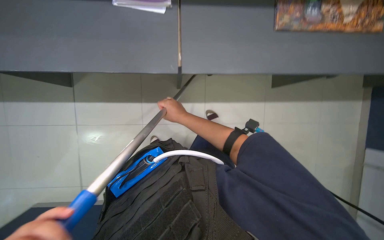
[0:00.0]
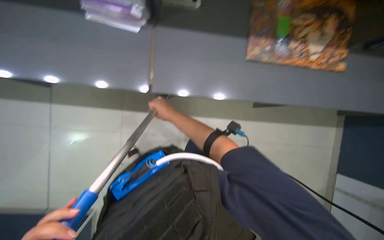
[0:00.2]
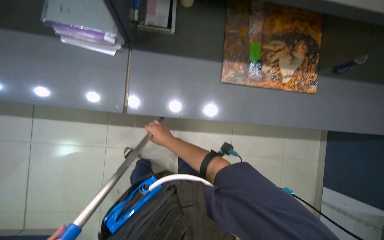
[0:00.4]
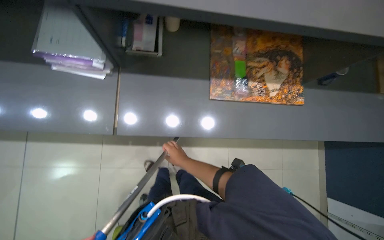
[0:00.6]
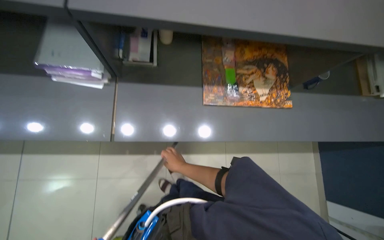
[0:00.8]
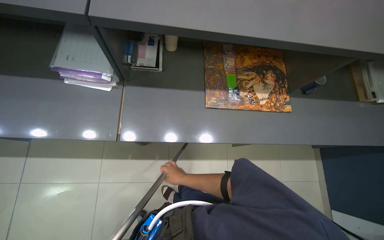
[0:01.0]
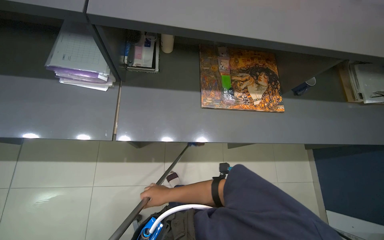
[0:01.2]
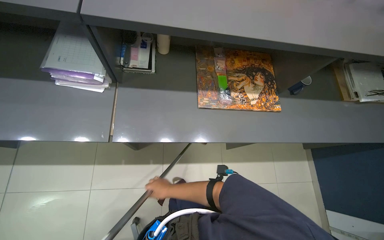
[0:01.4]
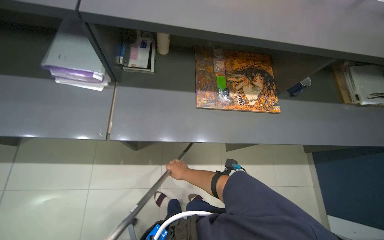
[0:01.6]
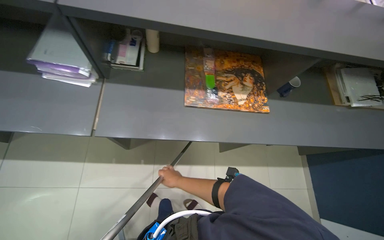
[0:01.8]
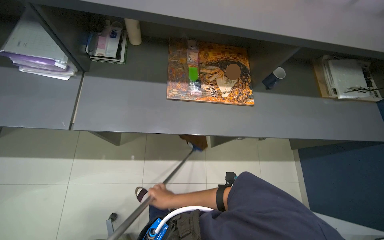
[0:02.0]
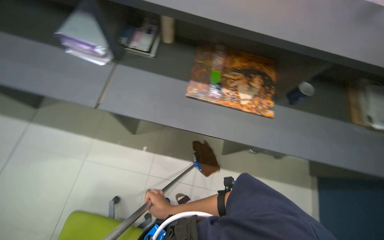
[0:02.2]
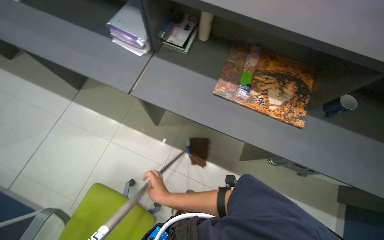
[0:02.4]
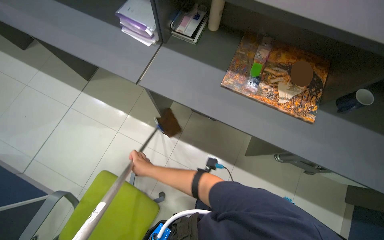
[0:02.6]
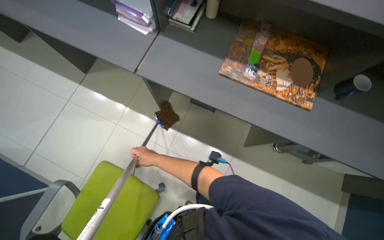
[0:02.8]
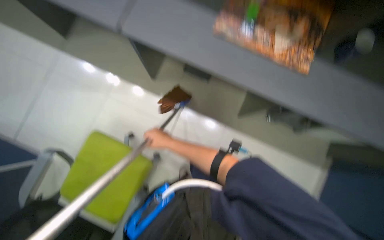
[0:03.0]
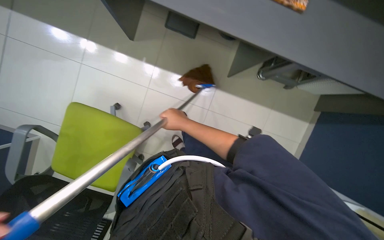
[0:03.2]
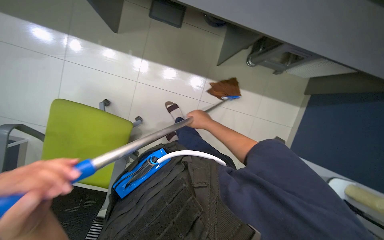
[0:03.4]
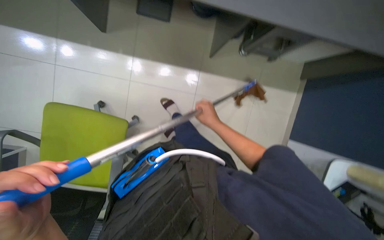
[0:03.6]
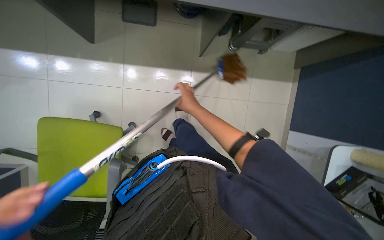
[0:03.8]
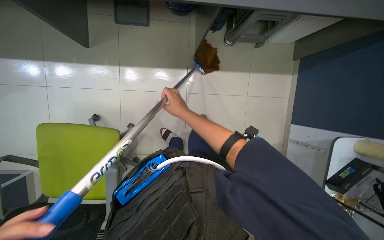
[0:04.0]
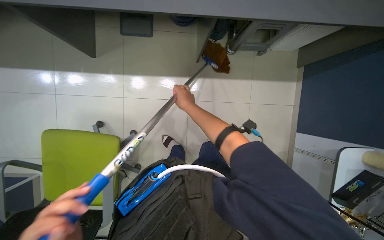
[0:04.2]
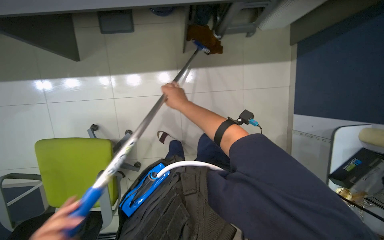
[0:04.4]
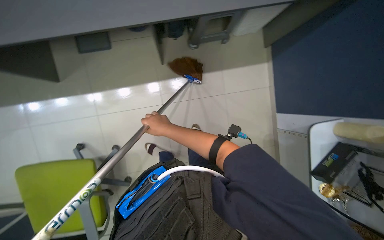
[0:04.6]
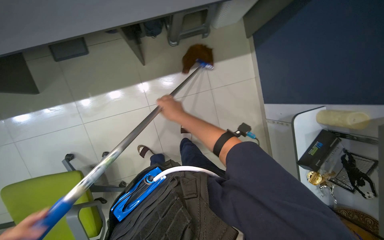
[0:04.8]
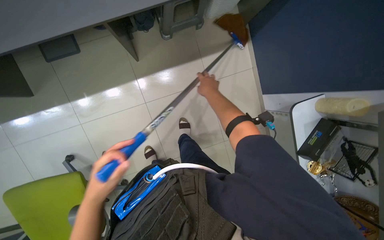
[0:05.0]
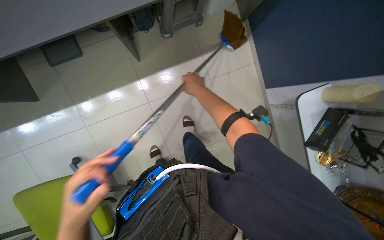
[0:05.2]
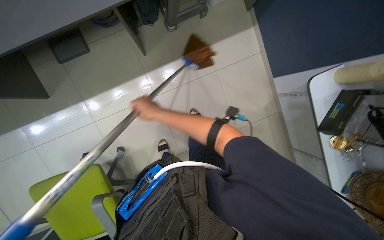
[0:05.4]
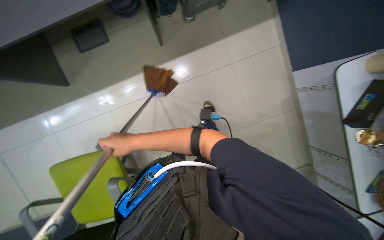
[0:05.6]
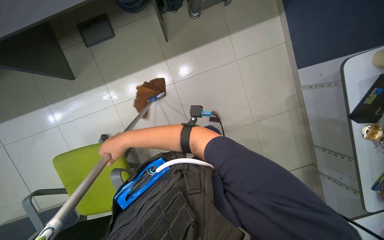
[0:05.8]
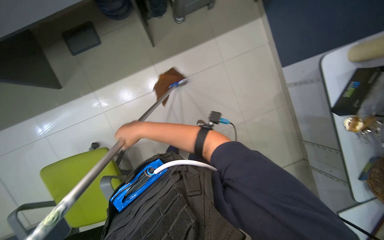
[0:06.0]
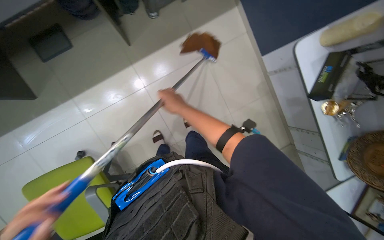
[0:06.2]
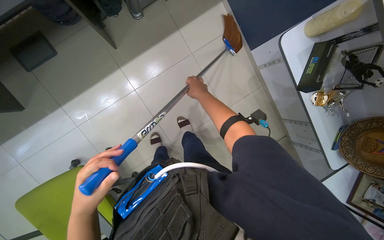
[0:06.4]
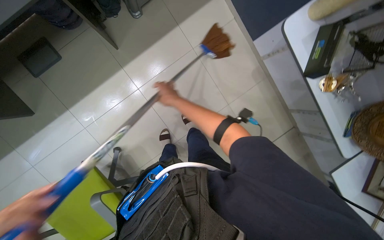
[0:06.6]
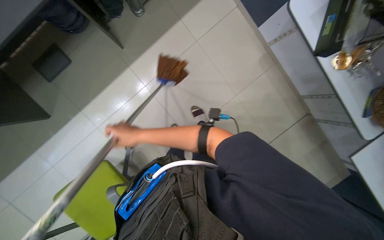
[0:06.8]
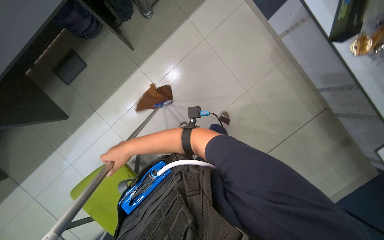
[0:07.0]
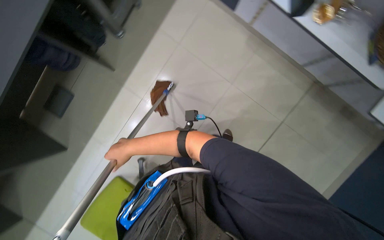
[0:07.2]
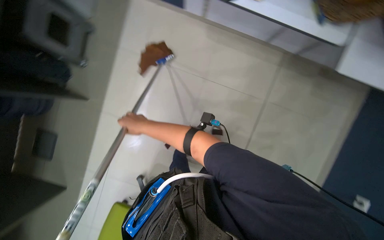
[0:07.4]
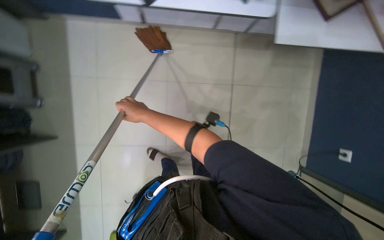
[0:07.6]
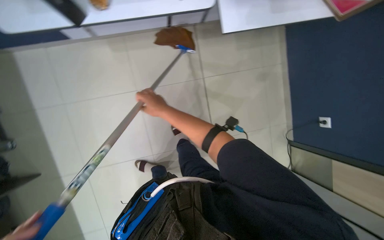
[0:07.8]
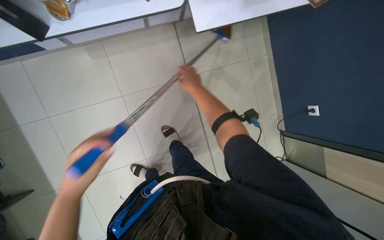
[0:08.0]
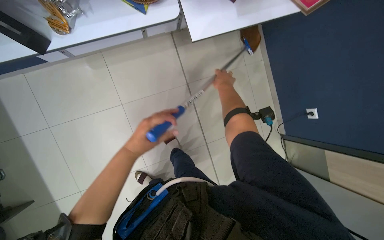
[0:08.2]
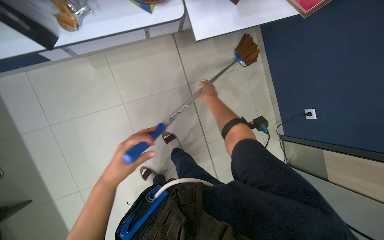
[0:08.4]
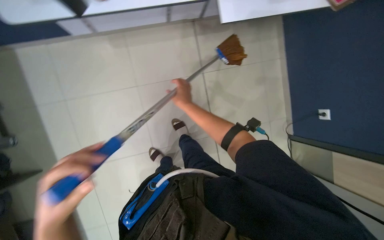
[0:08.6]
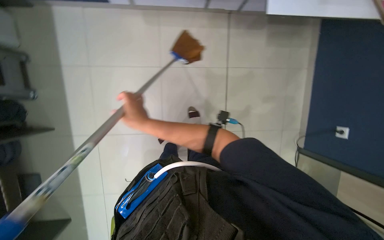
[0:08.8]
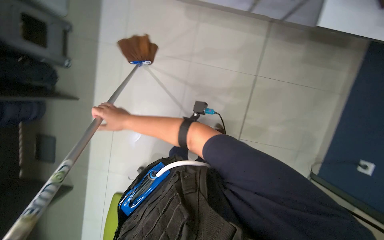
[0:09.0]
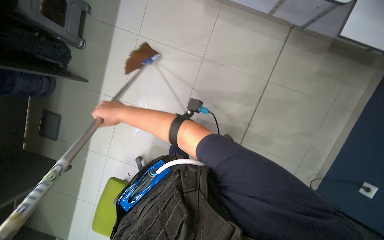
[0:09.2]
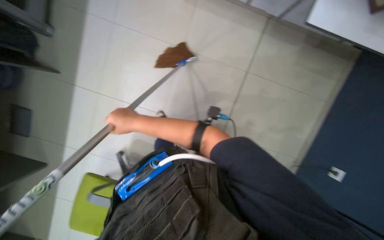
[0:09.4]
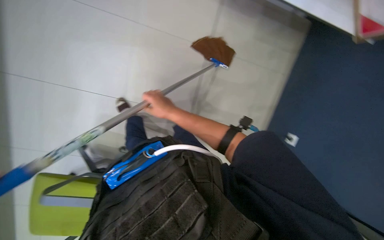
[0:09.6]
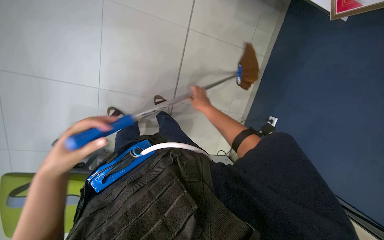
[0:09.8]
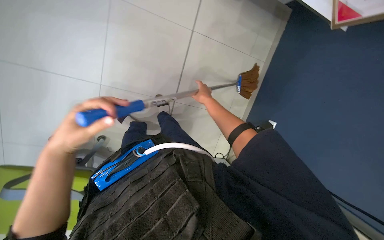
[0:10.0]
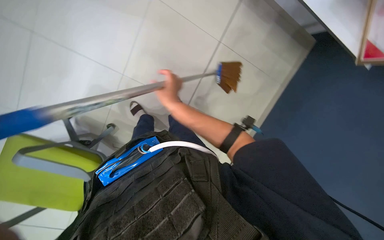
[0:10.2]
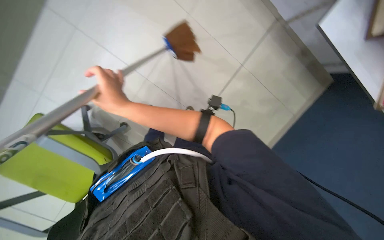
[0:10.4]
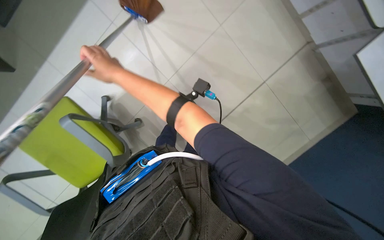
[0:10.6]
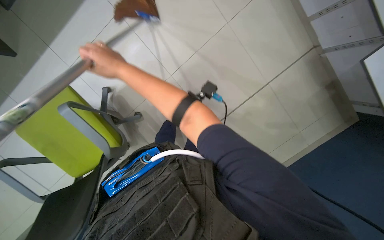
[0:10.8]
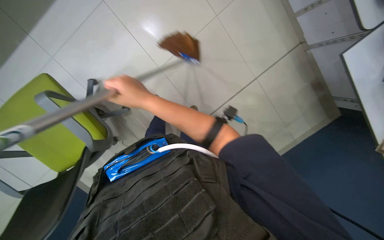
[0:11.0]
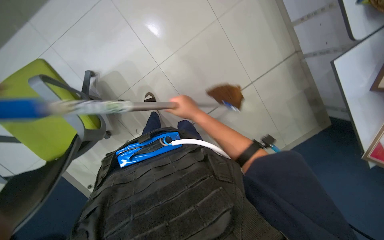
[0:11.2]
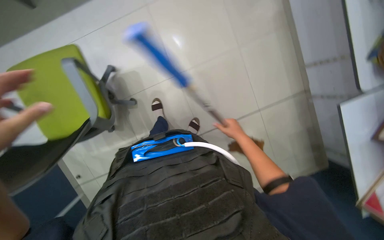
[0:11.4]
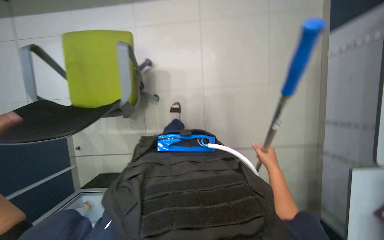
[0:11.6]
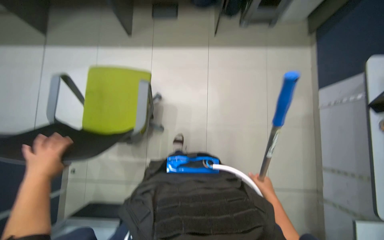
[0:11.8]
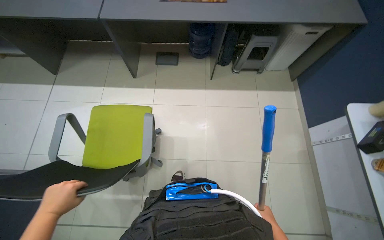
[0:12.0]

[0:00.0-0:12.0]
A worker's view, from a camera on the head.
Job: mopping floor.
The whole recording: Mopping office floor. The worker mops the office floor, moving chairs and wringing the mop as part of the cleaning process.
0:00.0 to 0:01.6: The wearer looks approximately 25 degrees further upward.
0:01.6 to 0:03.0: The wearer looks about 25 degrees further to the left. The right hand is displaced nearer to the camera by roughly 15 cm.
0:03.0 to 0:04.4: The view tips downward by approximately 20 degrees. Everything in view rotates some 30 degrees counterclockwise.
0:04.4 to 0:06.0: The right hand is displaced down the picture by about 20 cm.
0:06.0 to 0:07.6: Everything in view rotates some 55 degrees counterclockwise.
0:09.0 to 0:10.4: The right hand goes some 10 cm nearer to the camera, and moves about 40 cm to the right and comes back.
0:10.4 to 0:12.0: The wearer looks approximately 40 degrees further upward. The scene turns about 55 degrees clockwise in the picture.

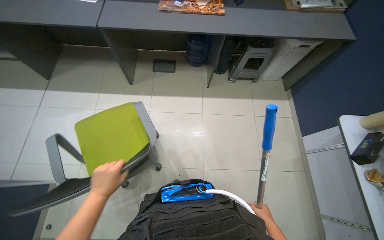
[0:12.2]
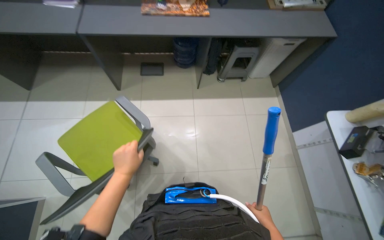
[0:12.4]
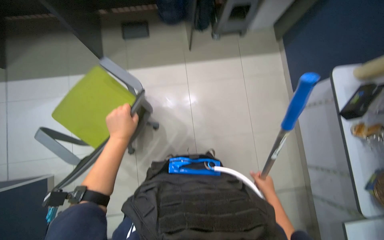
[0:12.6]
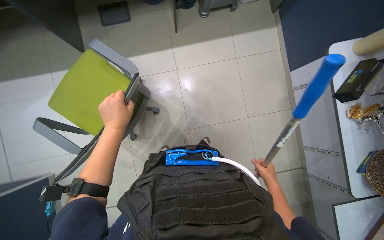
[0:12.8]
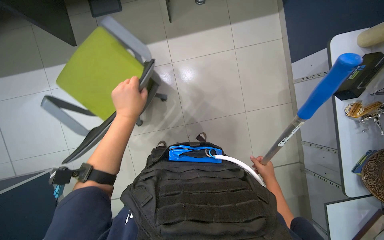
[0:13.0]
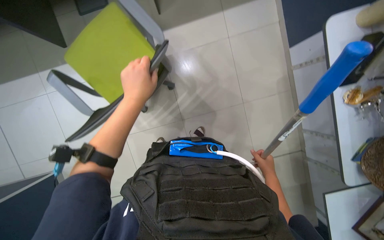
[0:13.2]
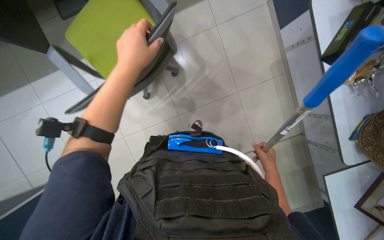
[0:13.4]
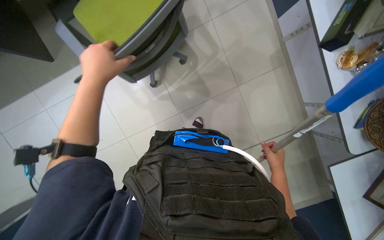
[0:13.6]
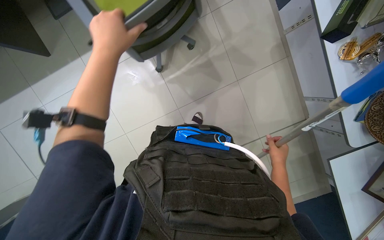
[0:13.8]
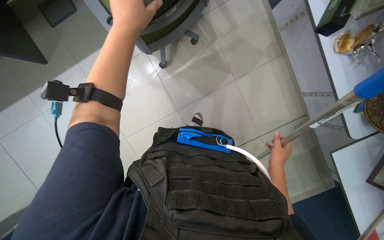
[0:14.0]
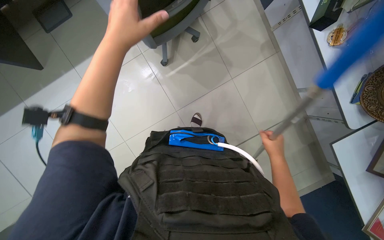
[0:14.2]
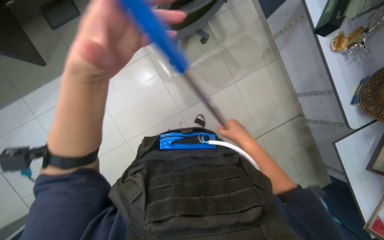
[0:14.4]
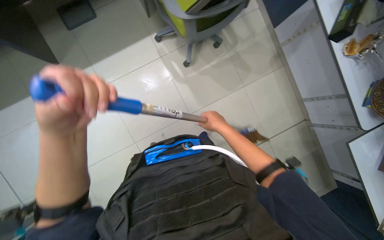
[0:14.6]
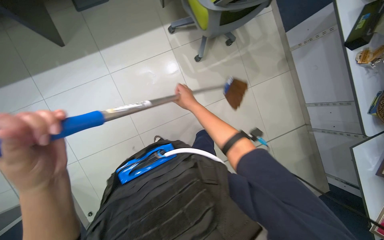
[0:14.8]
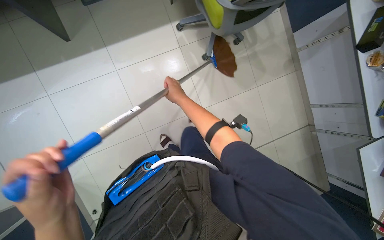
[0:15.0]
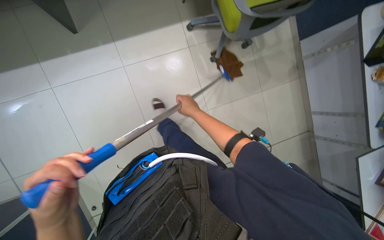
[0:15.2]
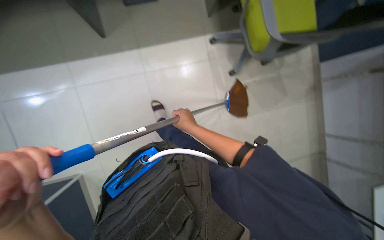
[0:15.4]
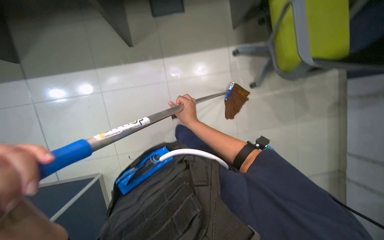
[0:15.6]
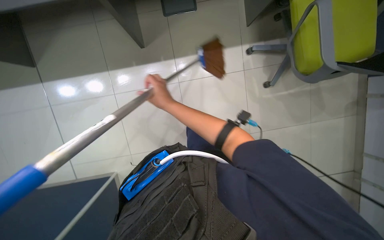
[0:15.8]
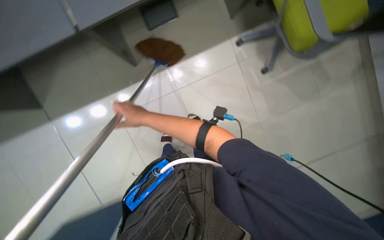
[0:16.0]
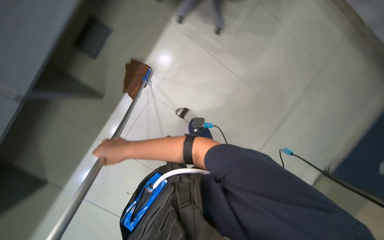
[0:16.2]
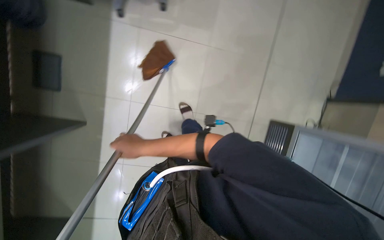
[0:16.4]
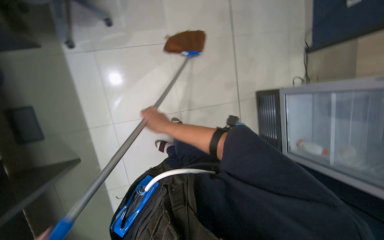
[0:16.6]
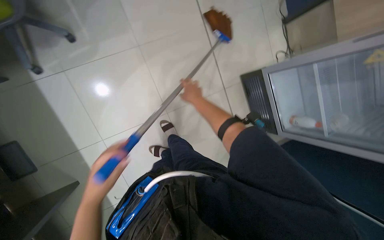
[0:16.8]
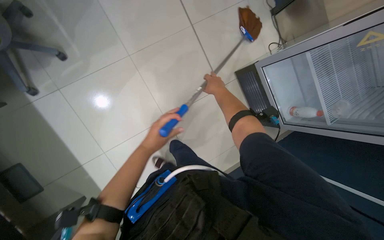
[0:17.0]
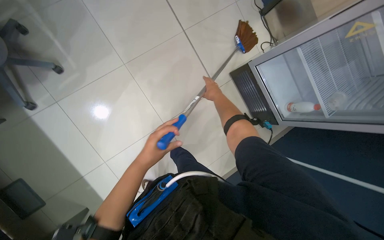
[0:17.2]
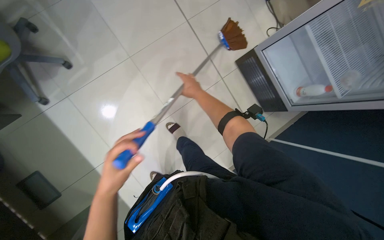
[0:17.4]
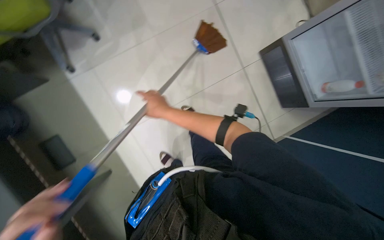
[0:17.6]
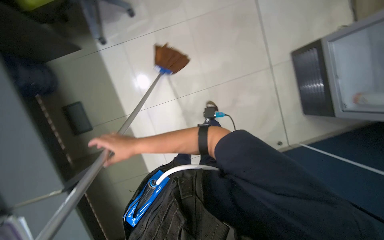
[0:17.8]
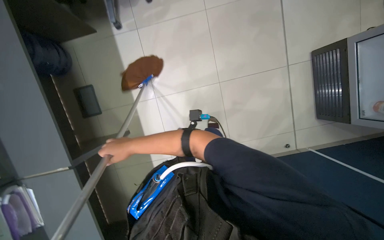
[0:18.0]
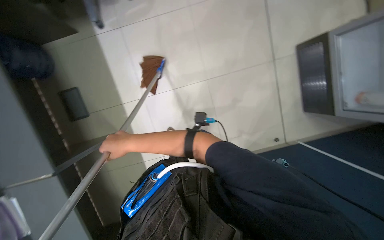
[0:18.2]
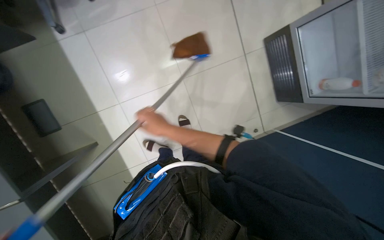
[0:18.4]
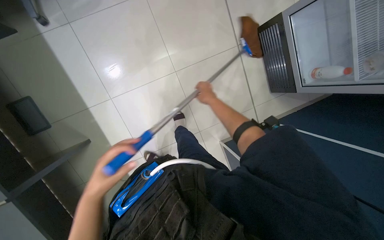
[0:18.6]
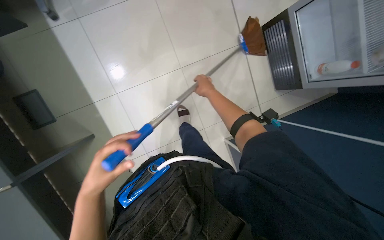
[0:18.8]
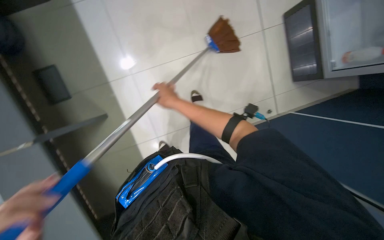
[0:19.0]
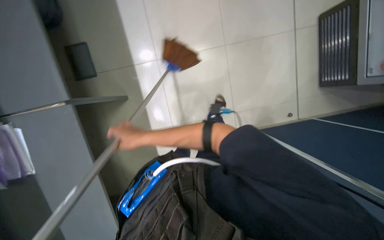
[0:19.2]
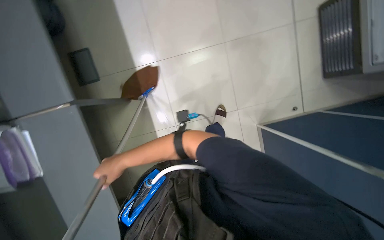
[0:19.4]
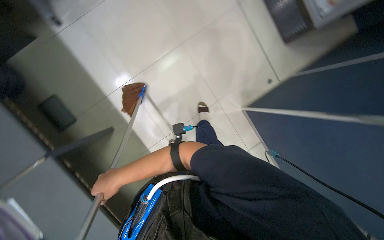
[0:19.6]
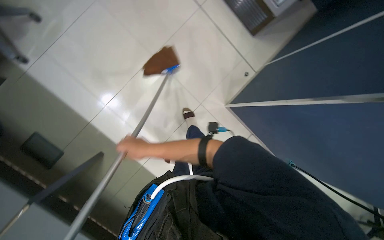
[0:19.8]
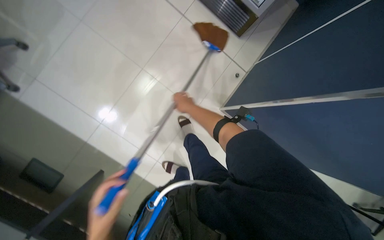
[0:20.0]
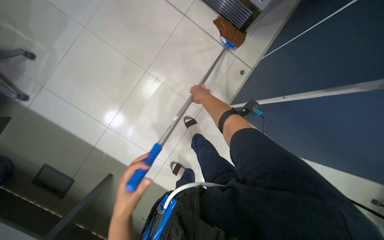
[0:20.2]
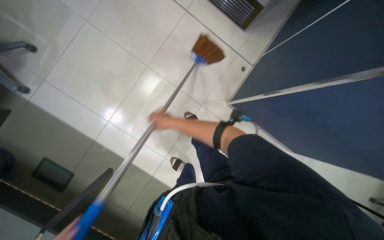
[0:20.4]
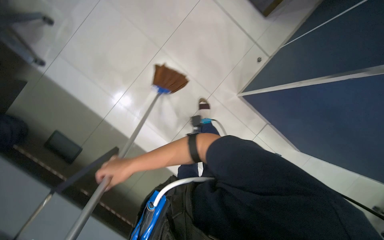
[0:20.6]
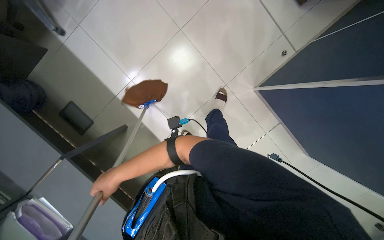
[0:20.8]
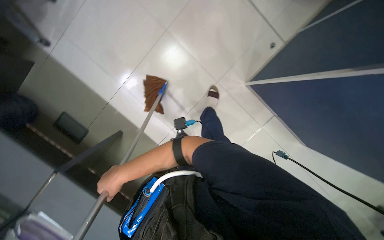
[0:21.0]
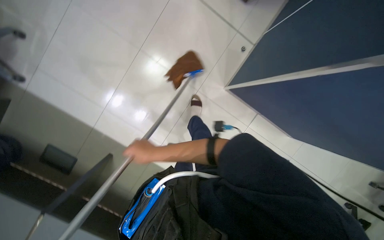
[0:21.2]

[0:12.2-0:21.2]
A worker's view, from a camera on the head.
Job: mopping floor.
The whole recording: Mopping office floor. The worker mops the office floor, moving chairs and wringing the mop as part of the cleaning process.
0:12.2 to 0:13.8: The wearer looks approximately 30 degrees further downward.
0:13.8 to 0:15.2: The right hand travels to the left by about 60 cm.
0:15.2 to 0:16.6: Everything in view rotates approximately 25 degrees counterclockwise.
0:19.8 to 0:21.2: The right hand swings left and right, about 30 cm each way, with 2 reversals.
